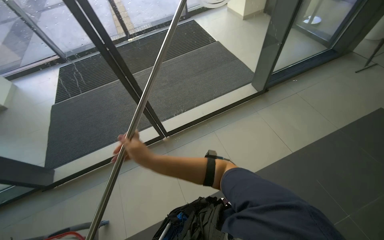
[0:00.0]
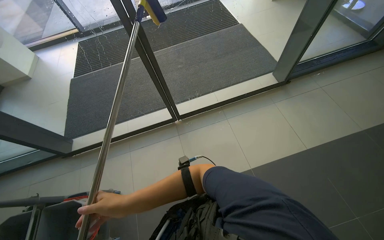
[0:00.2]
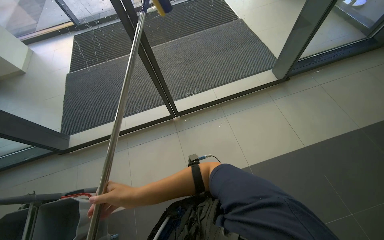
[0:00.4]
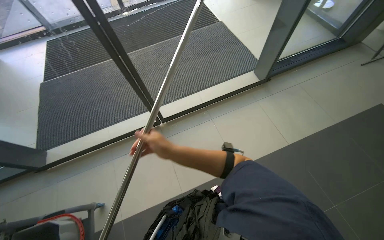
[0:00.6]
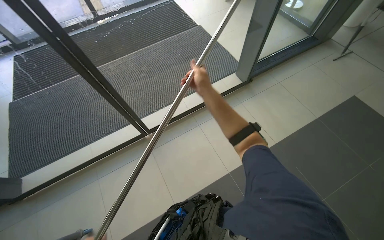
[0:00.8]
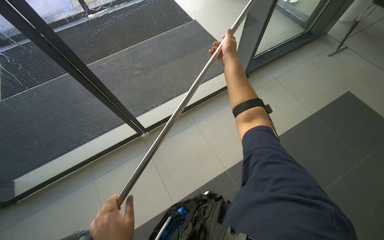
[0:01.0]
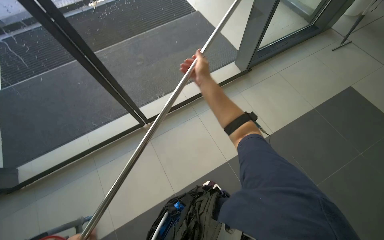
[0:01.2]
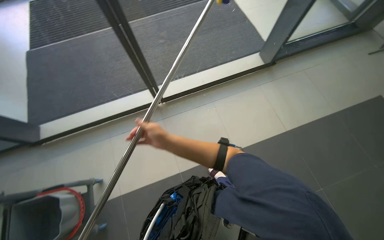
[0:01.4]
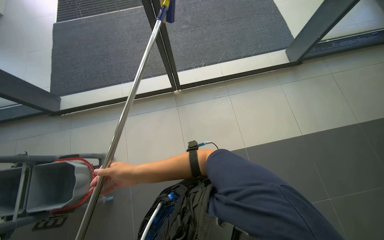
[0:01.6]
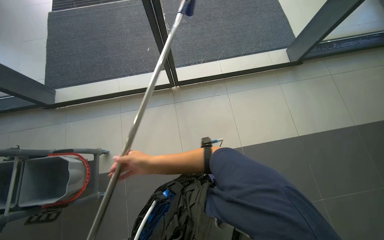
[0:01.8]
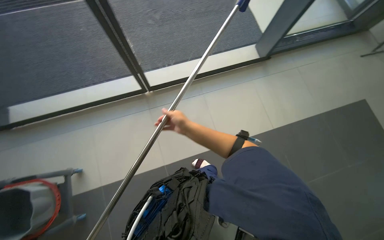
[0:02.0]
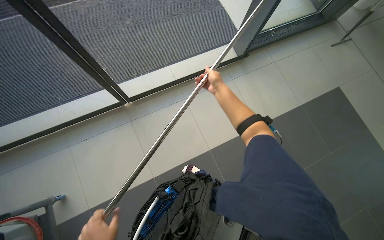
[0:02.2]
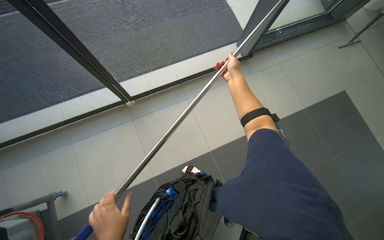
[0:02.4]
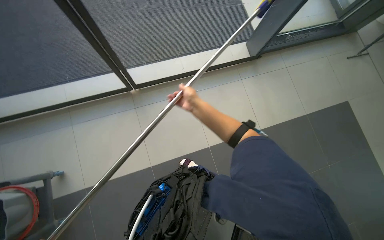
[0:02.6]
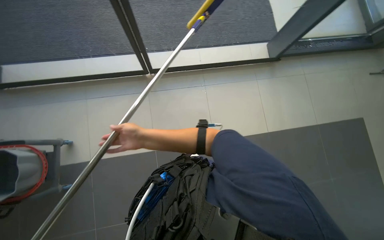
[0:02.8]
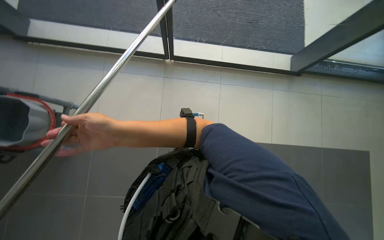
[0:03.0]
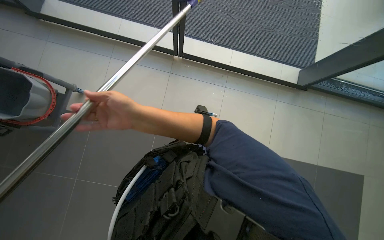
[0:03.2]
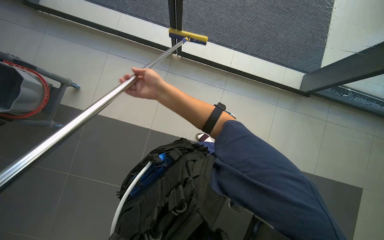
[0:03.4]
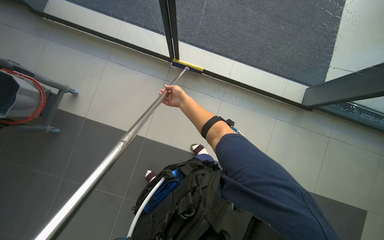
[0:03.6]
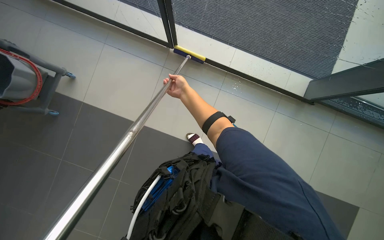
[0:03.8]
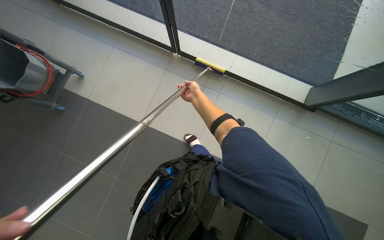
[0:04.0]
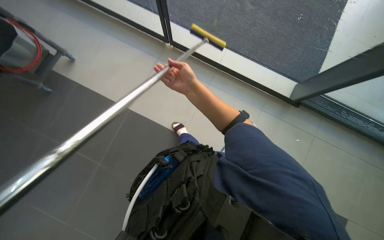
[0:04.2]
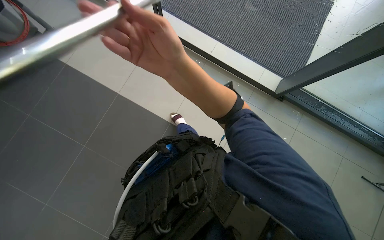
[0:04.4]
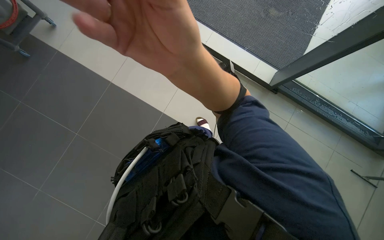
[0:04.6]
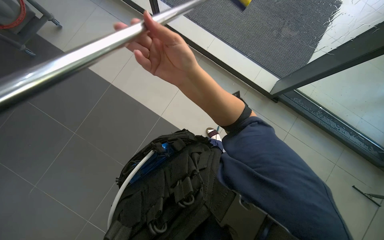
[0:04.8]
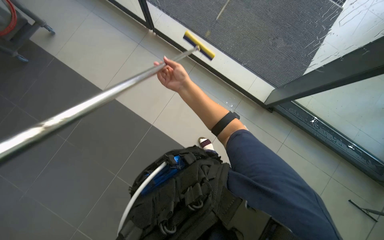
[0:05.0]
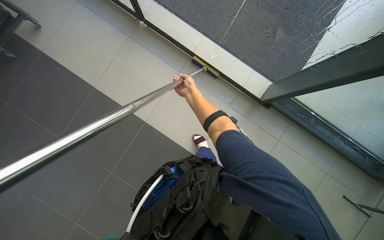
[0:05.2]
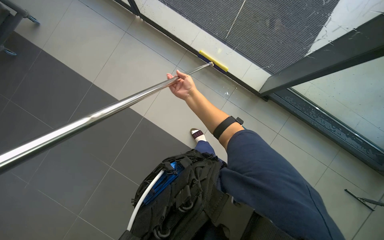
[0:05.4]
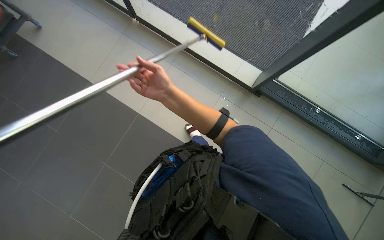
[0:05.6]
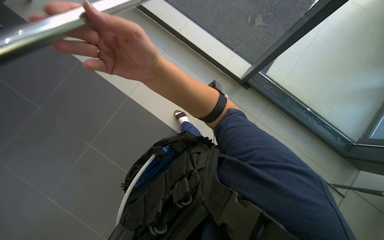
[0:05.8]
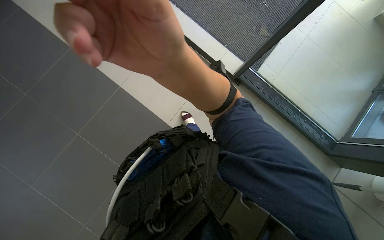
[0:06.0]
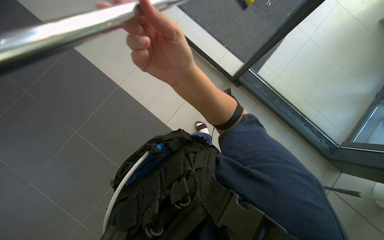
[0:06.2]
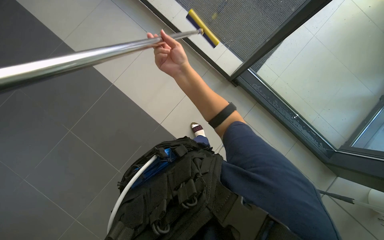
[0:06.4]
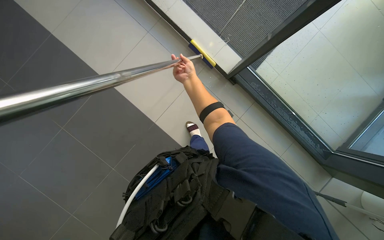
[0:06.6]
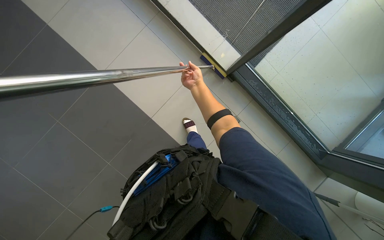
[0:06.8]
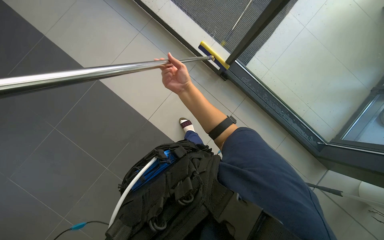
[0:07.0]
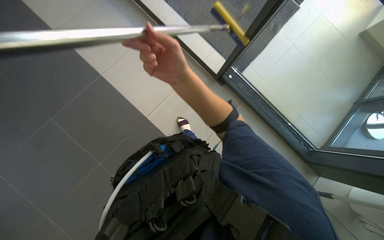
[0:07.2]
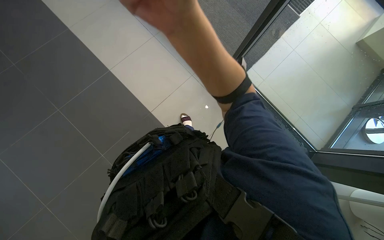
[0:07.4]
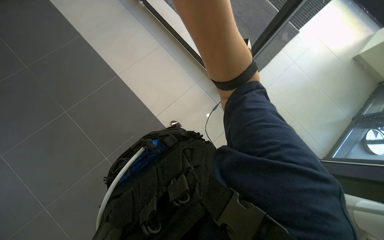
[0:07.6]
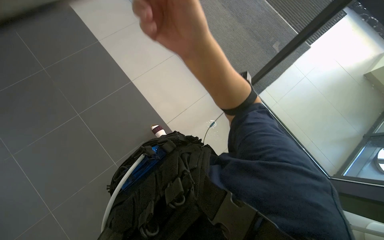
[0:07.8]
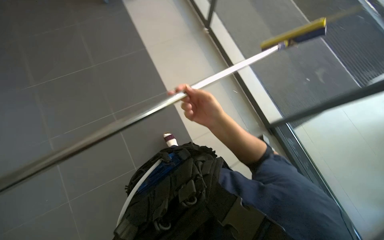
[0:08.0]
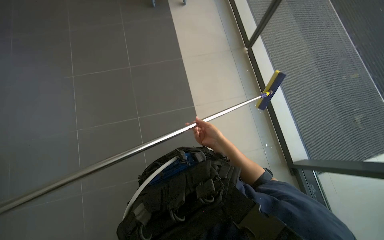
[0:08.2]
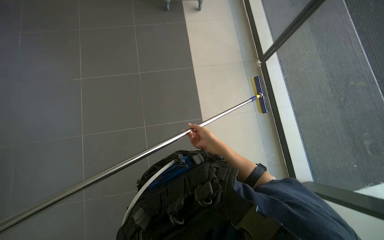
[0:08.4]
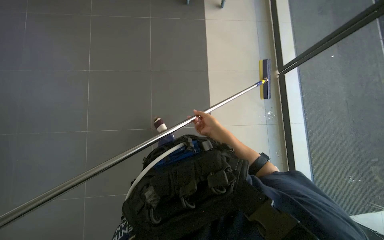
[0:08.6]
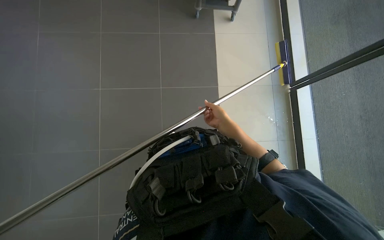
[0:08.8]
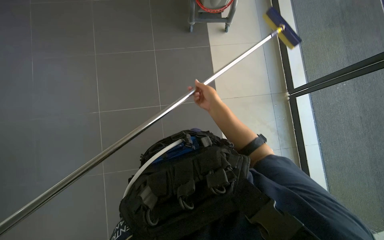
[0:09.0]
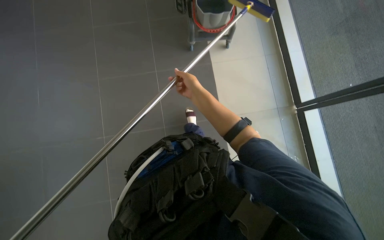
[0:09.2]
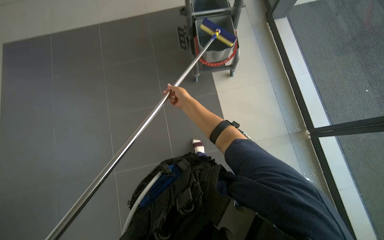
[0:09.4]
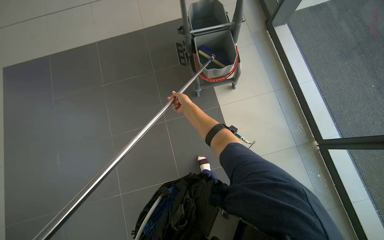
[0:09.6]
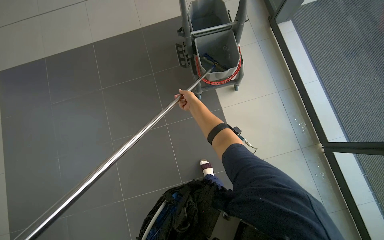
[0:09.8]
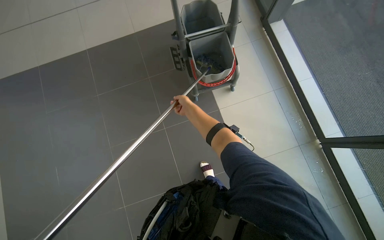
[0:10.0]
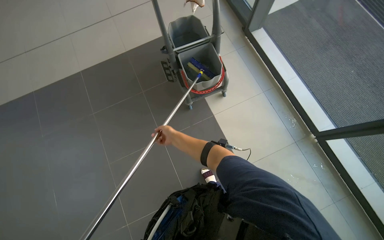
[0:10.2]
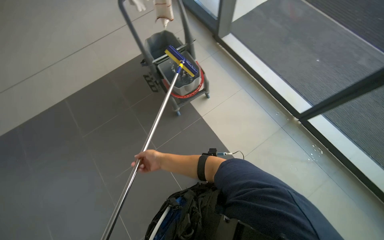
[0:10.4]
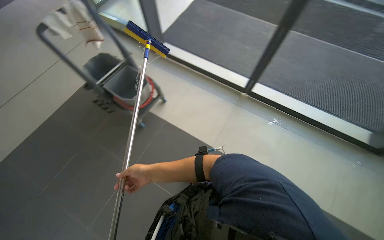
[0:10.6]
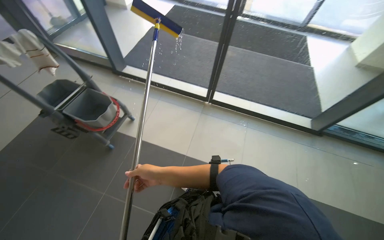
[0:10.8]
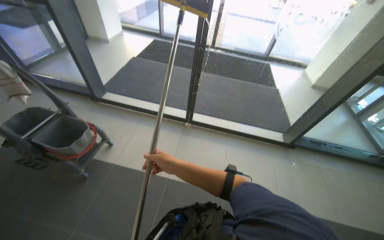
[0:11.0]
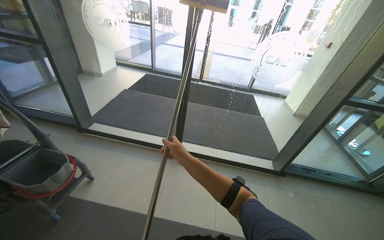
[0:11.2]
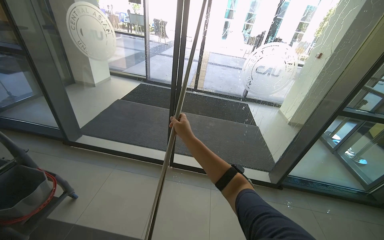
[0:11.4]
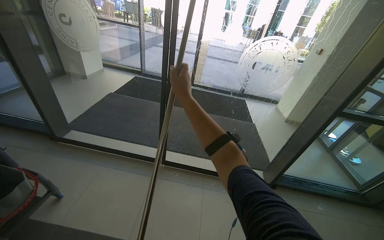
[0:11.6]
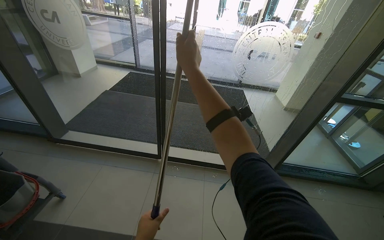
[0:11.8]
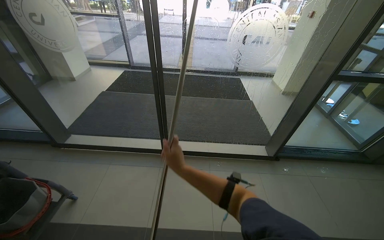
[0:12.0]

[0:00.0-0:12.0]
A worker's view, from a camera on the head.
Job: cleaning windows.
The whole recording: Cleaning glass panels. The worker prepares the cleaning tool and cleans the glass panels with a squeegee.
0:00.0 to 0:01.6: The wearer looks some 15 degrees further downward. The right hand moves up and down the picture over about 50 cm, changing direction 2 times.
0:03.0 to 0:04.4: The wearer moves to the right, approximately 60 cm. The scene turns about 25 degrees clockwise in the picture.
0:04.4 to 0:06.0: The right hand travels farther from the camera and back again, about 35 cm each way.
0:06.0 to 0:07.6: The right hand travels up the picture by roughly 10 cm, and reaches some 40 cm farther from the camera, then returns.
0:09.0 to 0:10.4: The wearer looks approximately 25 degrees further upward. The right hand moves to the left, about 20 cm.
0:10.4 to 0:12.0: The wearer's head swings about 60 degrees to the right. The wearer looks about 35 degrees further upward.

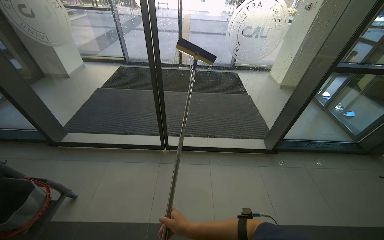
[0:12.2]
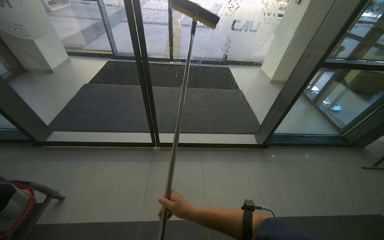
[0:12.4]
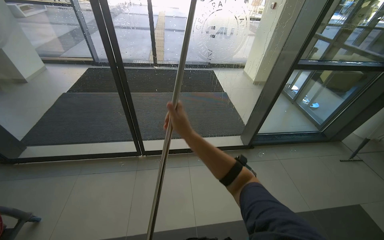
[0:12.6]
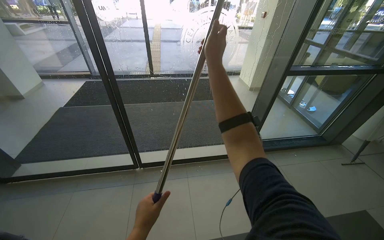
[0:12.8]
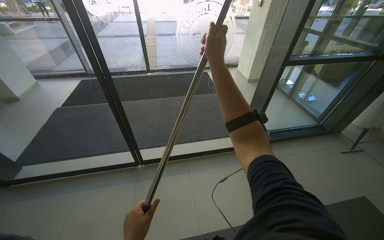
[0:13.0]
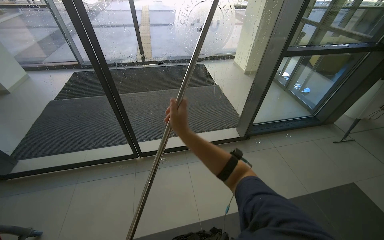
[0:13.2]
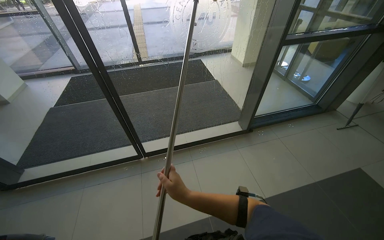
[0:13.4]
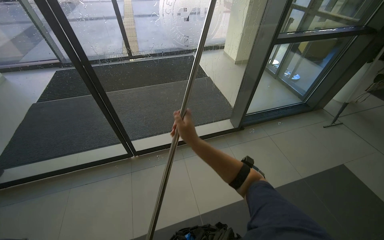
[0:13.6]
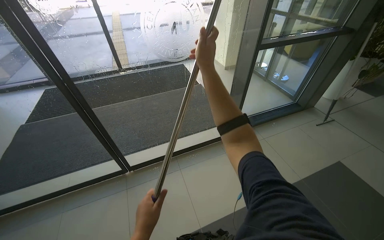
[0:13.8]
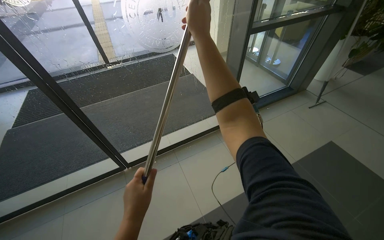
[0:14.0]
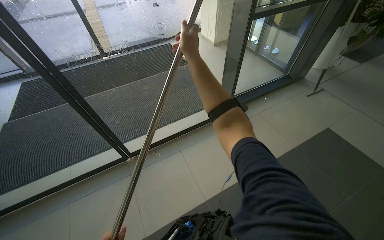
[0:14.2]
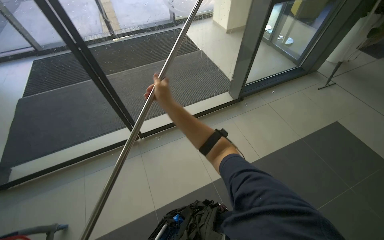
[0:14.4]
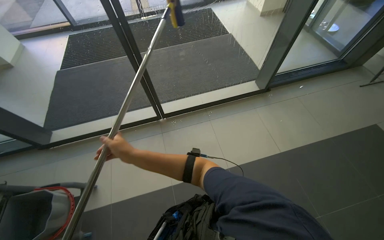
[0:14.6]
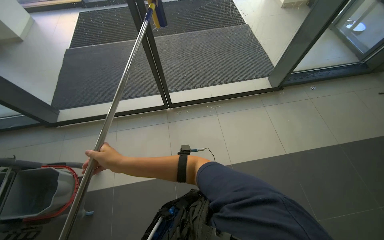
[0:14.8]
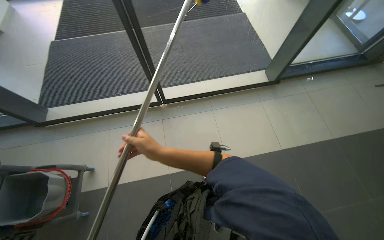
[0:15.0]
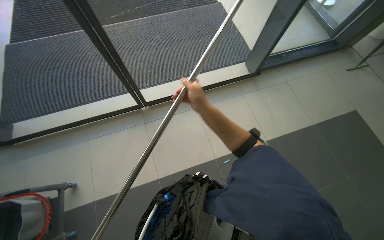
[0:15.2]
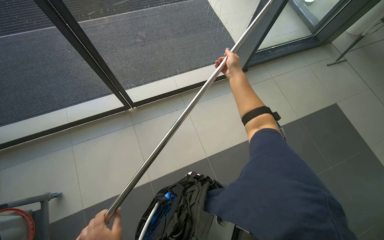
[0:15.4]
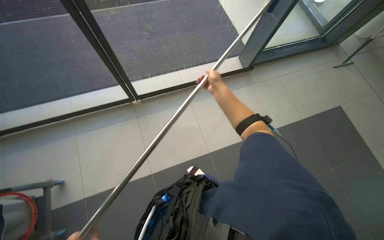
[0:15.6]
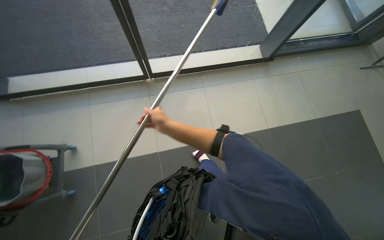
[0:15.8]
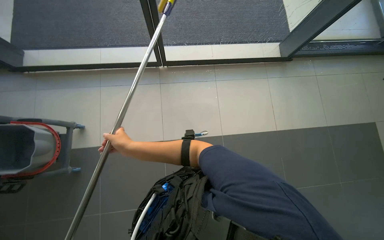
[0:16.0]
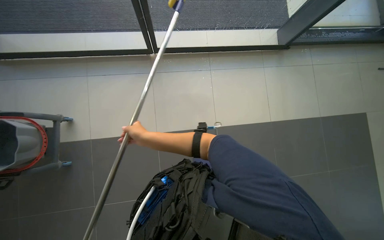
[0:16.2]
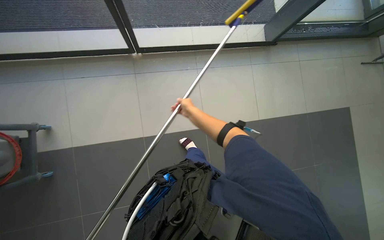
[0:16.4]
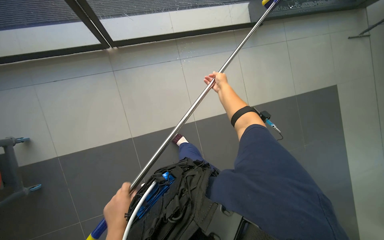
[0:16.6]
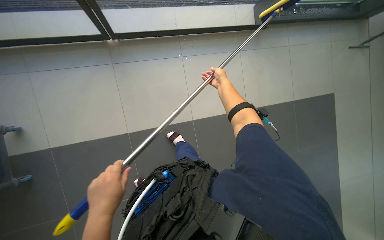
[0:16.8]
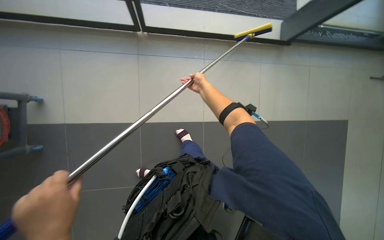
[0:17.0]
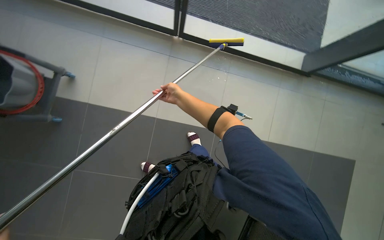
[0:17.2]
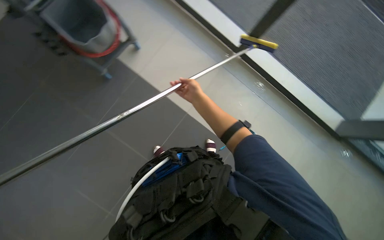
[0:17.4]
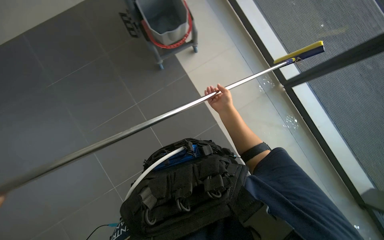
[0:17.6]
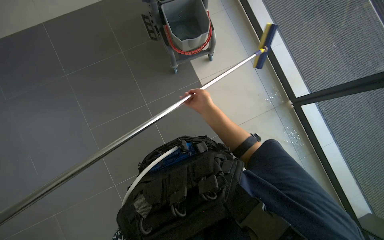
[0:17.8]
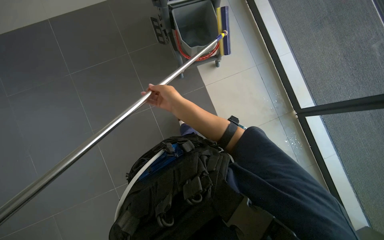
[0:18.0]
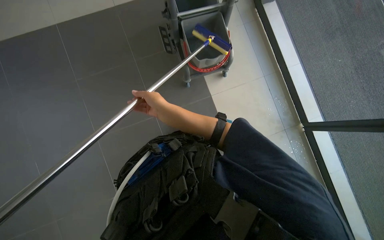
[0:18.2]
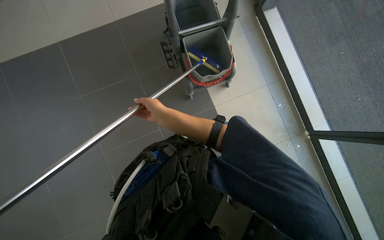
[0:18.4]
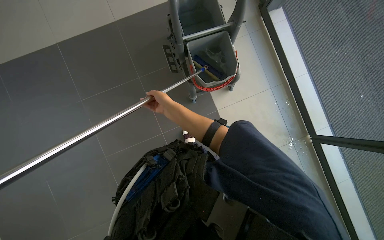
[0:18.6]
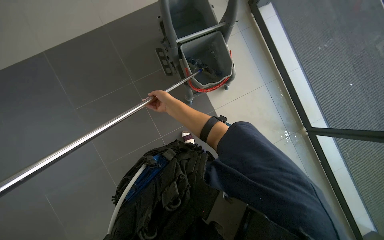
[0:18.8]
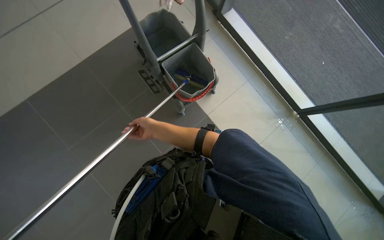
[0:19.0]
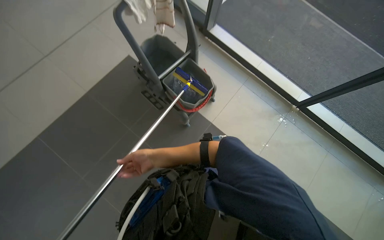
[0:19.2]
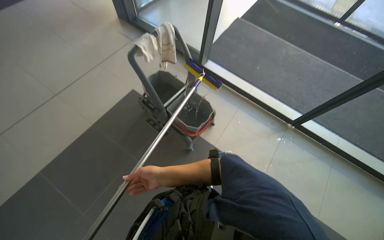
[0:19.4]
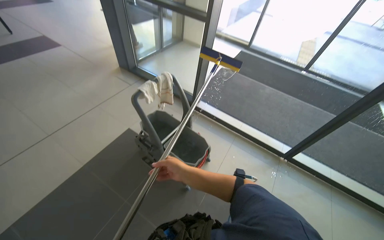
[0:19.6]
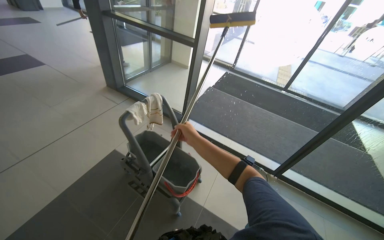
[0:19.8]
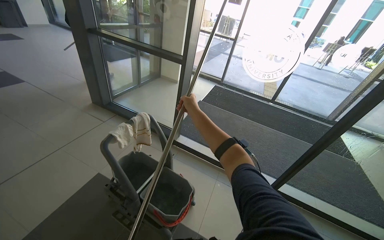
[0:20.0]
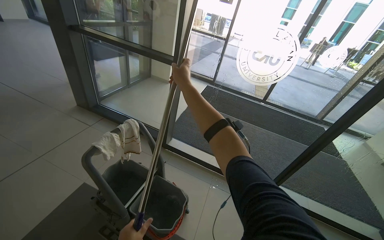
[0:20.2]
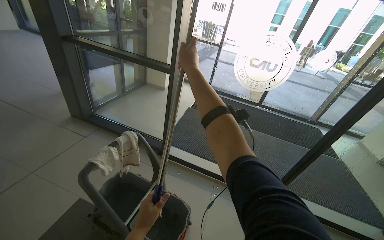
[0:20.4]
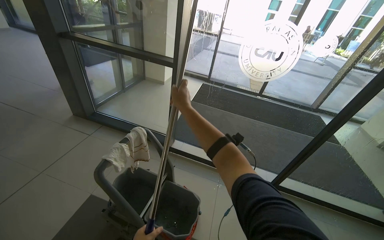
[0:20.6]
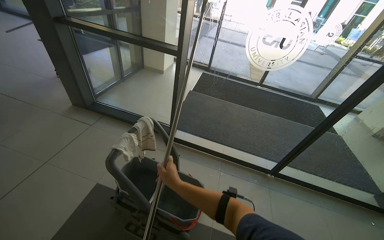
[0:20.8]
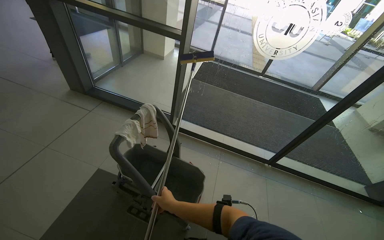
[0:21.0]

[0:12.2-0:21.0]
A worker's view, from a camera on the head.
Job: cleaning windows.
The whole recording: Cleaning glass panels. The worker prepares the cleaning tool and cleans the glass panels with a squeegee.
0:12.2 to 0:13.6: The head rotates roughly 15 degrees to the right.
0:13.6 to 0:15.2: The view tilts roughly 25 degrees downward. The right hand moves up and down the picture over roughly 35 cm, changing direction 2 times.
0:15.2 to 0:16.6: The wearer looks approximately 20 degrees further downward. The right hand goes left and right, approximately 35 cm each way, reversing 2 times.
0:16.6 to 0:18.0: The camera is carried some 60 cm. Everything in view rotates about 75 degrees clockwise.
0:18.0 to 0:19.6: The camera travels approximately 50 cm. The camera pitches upward, by about 30 degrees. Everything in view rotates some 35 degrees counterclockwise.
0:19.6 to 0:21.0: The right hand travels farther from the camera by approximately 25 cm, and reaches roughly 60 cm up the picture, then returns.
